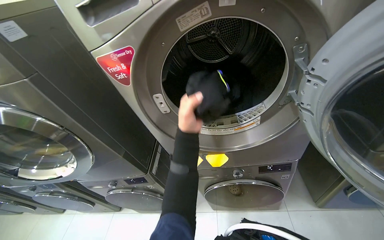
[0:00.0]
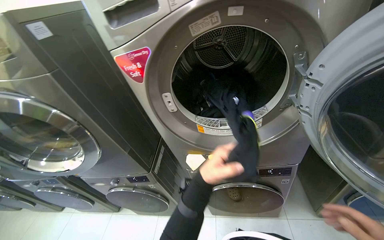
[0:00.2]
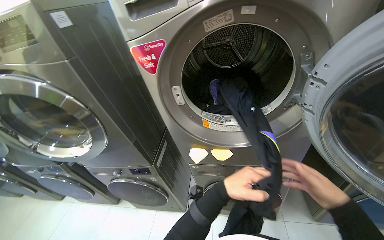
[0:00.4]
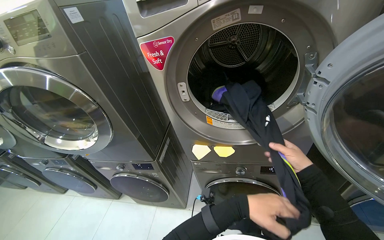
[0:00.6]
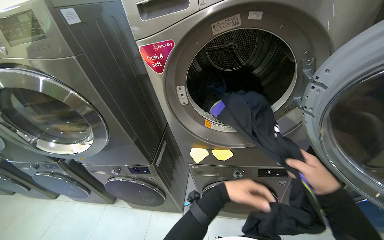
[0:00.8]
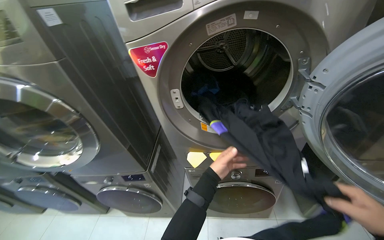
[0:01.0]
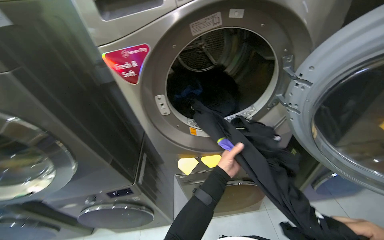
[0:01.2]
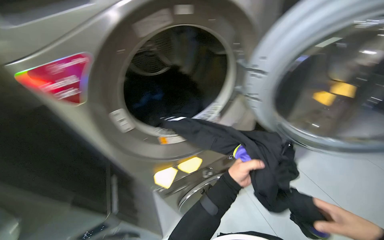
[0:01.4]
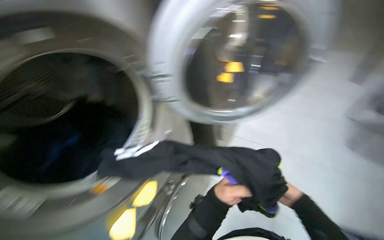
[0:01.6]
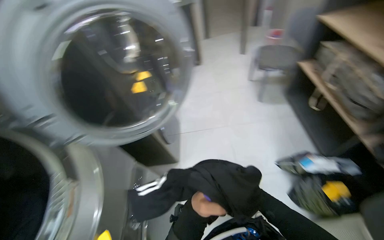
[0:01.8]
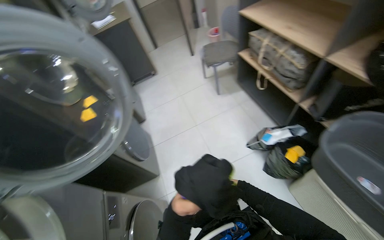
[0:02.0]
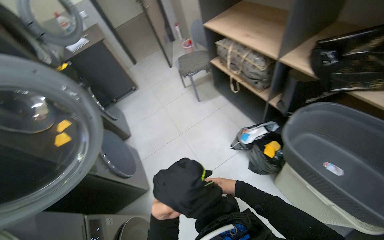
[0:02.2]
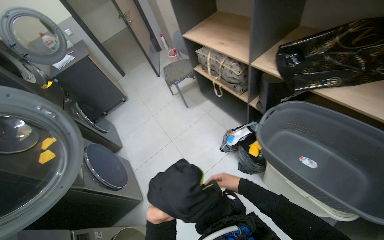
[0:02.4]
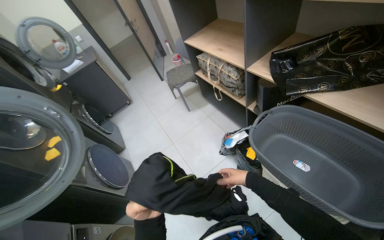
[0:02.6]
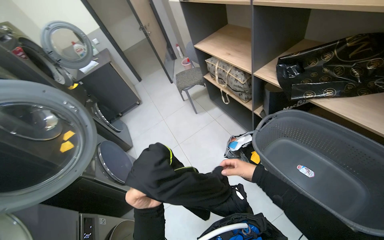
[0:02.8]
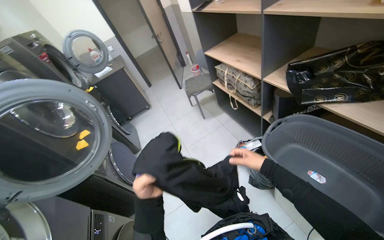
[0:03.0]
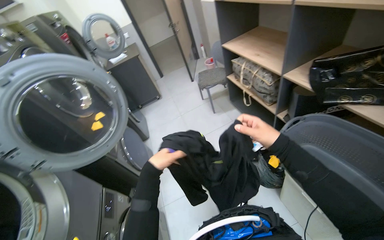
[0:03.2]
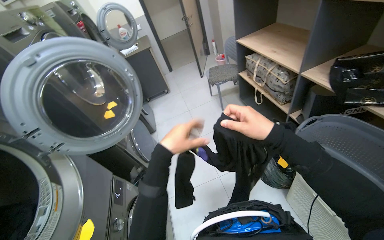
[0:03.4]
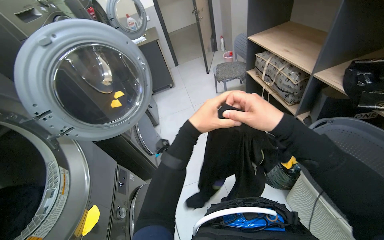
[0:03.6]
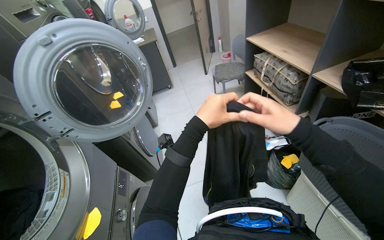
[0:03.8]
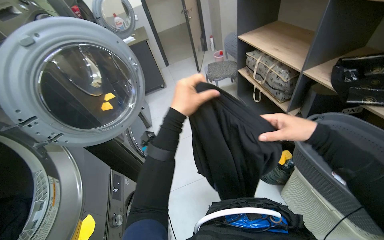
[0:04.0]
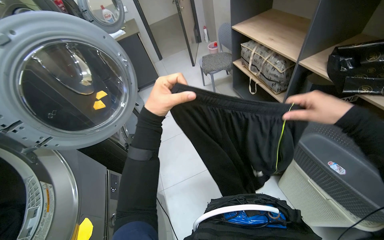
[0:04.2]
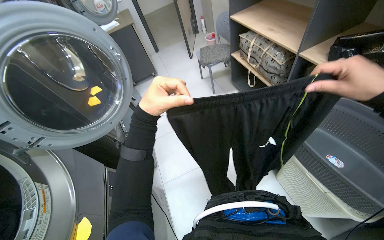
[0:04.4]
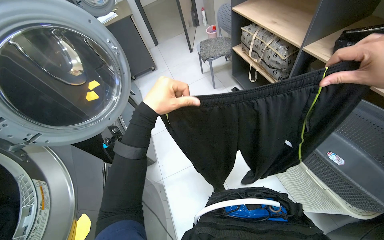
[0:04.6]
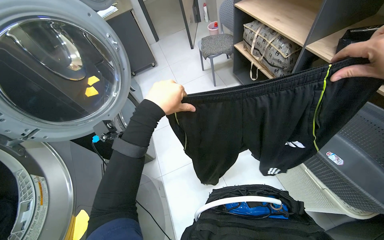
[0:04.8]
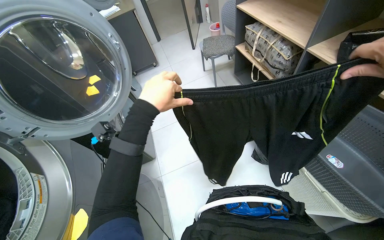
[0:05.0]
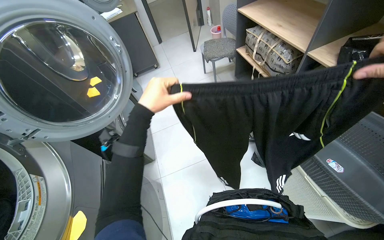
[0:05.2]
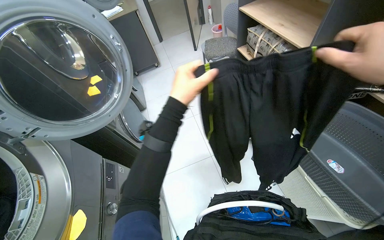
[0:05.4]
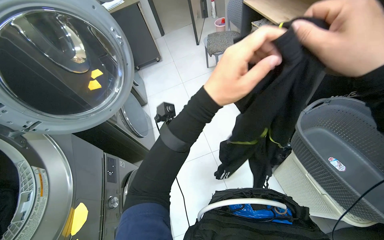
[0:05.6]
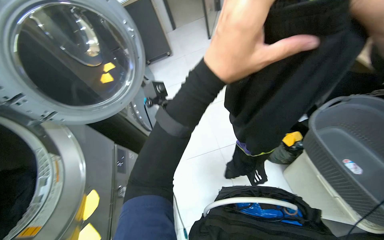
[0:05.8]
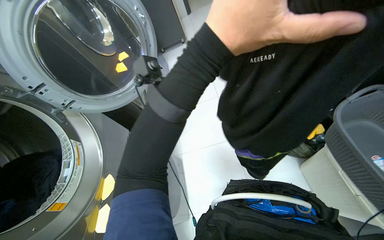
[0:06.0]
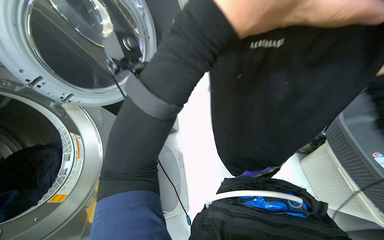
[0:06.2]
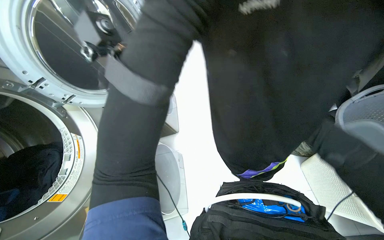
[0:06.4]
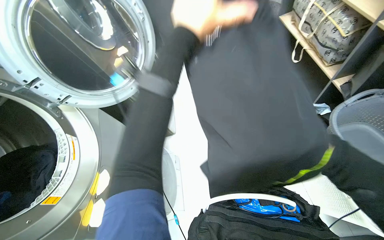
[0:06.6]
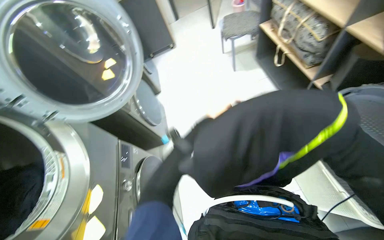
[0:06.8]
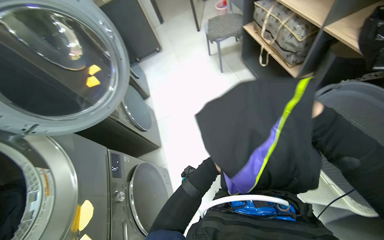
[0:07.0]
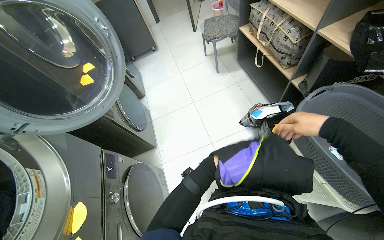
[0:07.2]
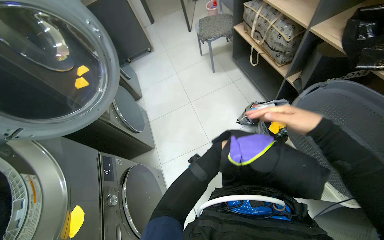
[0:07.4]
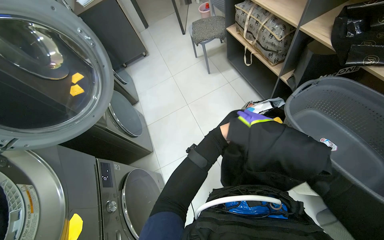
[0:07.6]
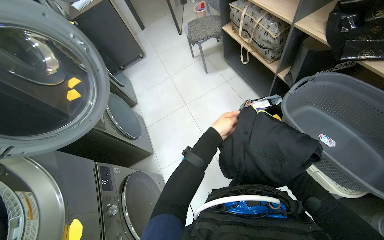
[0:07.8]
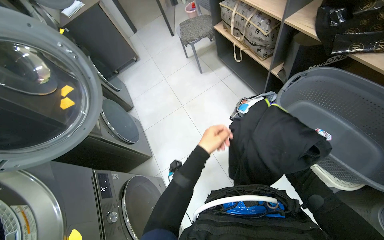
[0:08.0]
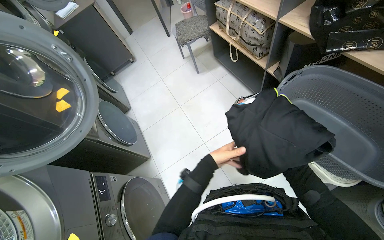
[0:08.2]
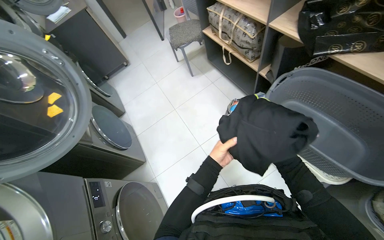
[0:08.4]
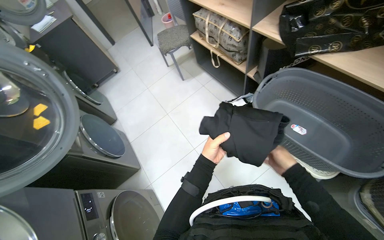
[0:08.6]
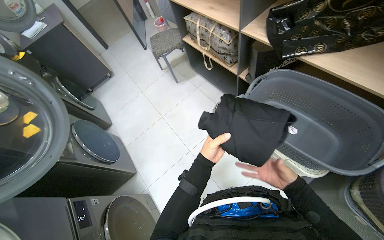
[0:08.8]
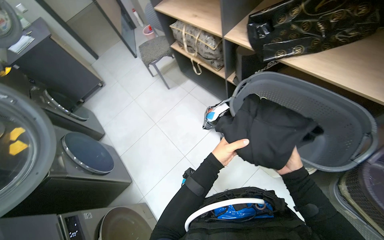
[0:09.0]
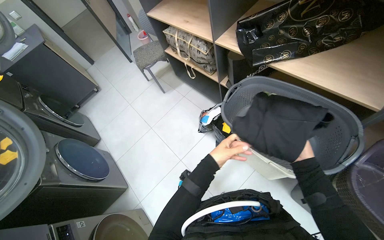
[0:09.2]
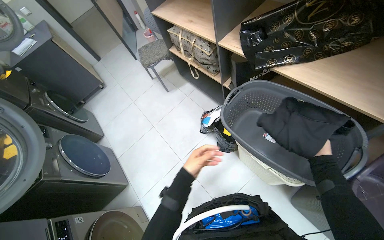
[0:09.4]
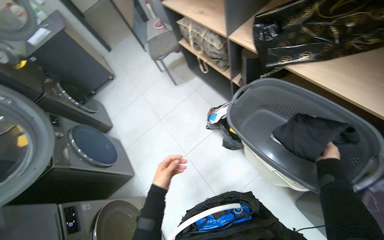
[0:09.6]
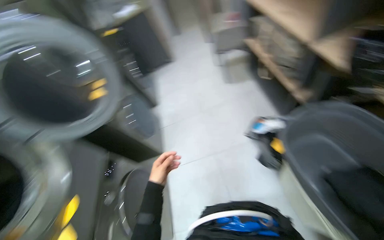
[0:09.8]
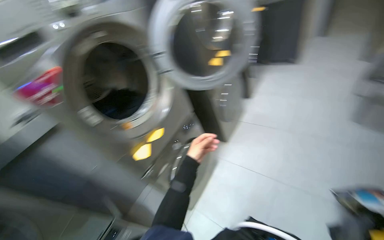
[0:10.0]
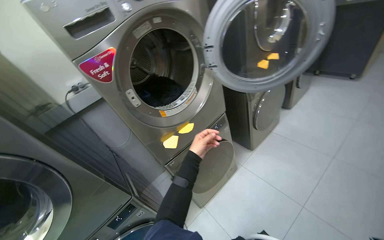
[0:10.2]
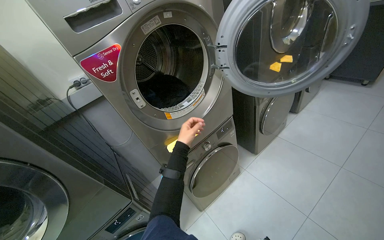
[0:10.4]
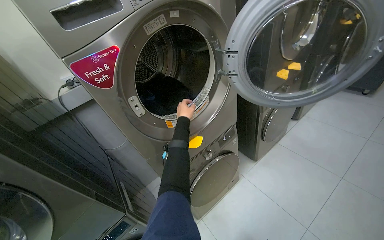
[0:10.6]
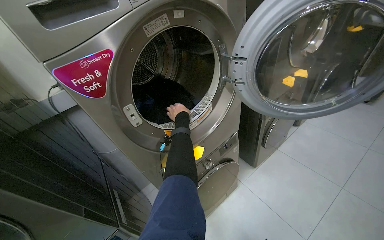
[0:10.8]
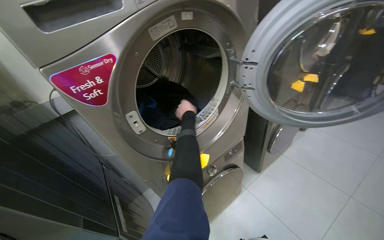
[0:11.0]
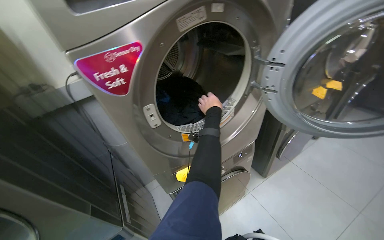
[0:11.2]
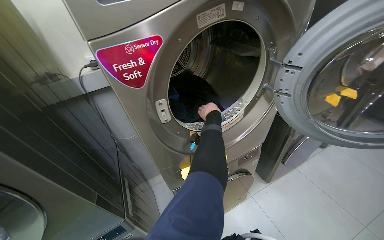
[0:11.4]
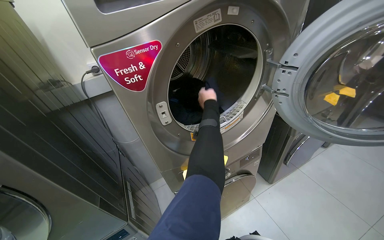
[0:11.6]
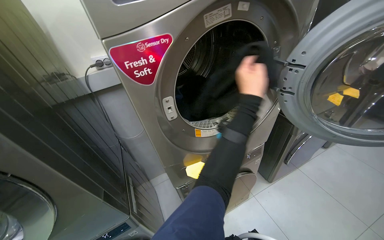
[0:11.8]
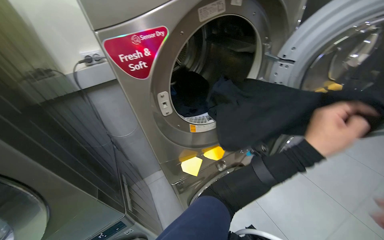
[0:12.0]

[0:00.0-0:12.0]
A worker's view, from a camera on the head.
Job: managing laundry.
The whole recording: Unloading and folding laundry. The worker unloads clothes from the dryer, folds them, and places them into a laundry basket.
0:00.0 to 0:01.6: The wearer's head swings some 60 degrees to the right.
0:01.6 to 0:03.0: The head travels about 40 cm. The head rotates approximately 60 degrees to the right. The view tilts some 15 degrees upward.
0:03.0 to 0:04.4: The left hand goes some 20 cm up the picture and nearer to the camera.
0:04.4 to 0:06.0: The left hand heads to the right and nearer to the camera, covering some 15 cm.
0:09.0 to 0:10.4: The wearer's head swings some 90 degrees to the left.
0:10.4 to 0:12.0: The left hand shifts roughly 20 cm to the right and nearer to the camera.

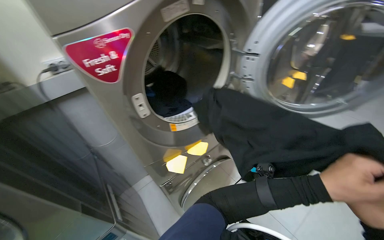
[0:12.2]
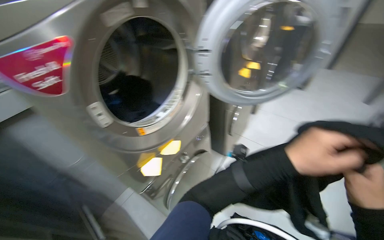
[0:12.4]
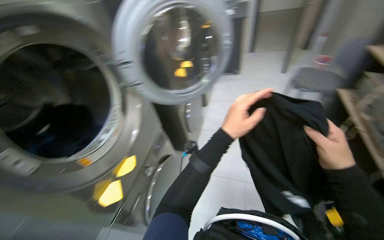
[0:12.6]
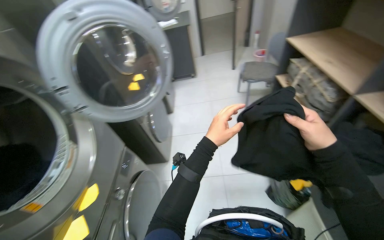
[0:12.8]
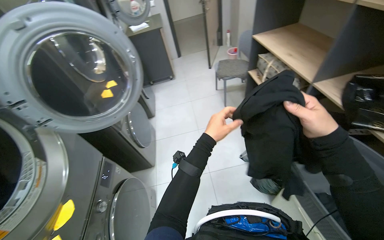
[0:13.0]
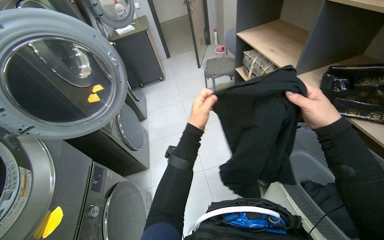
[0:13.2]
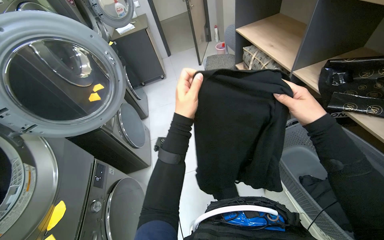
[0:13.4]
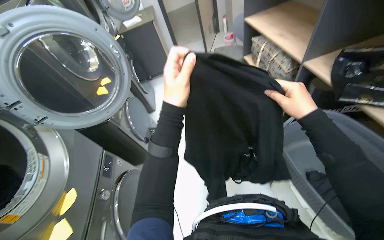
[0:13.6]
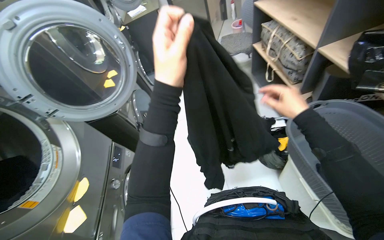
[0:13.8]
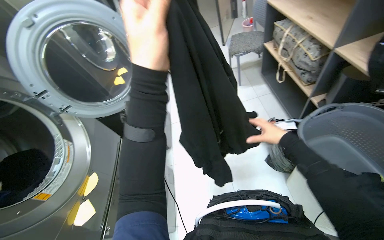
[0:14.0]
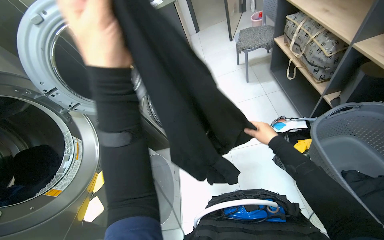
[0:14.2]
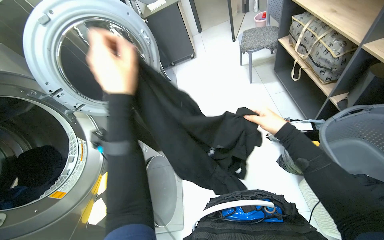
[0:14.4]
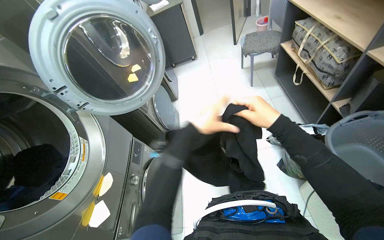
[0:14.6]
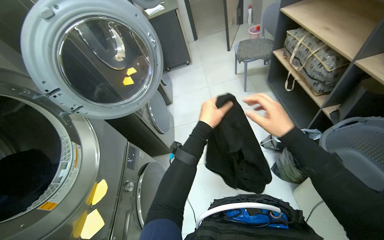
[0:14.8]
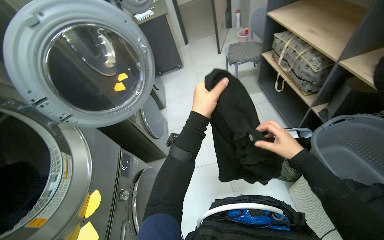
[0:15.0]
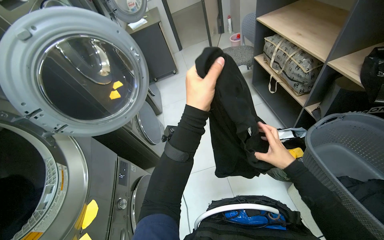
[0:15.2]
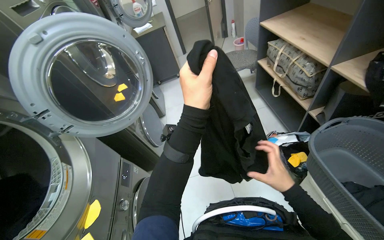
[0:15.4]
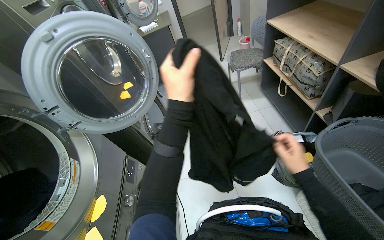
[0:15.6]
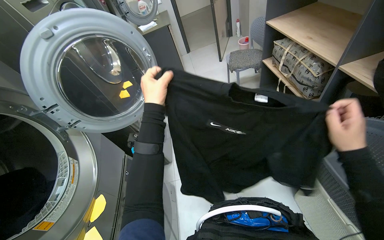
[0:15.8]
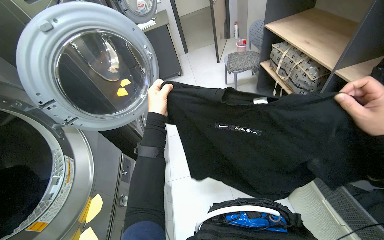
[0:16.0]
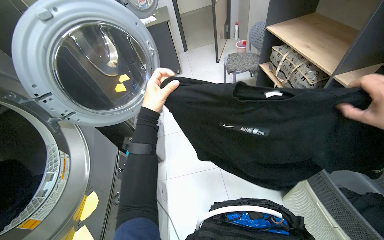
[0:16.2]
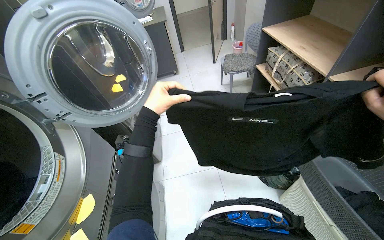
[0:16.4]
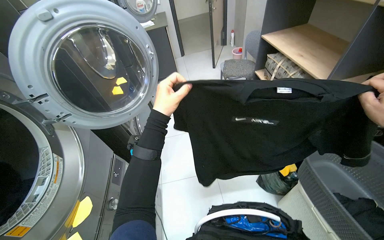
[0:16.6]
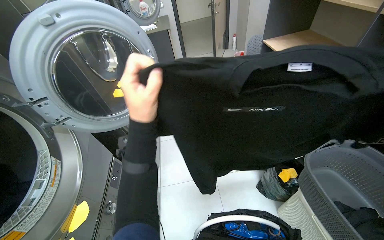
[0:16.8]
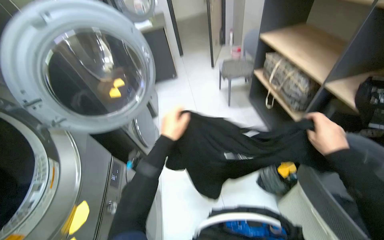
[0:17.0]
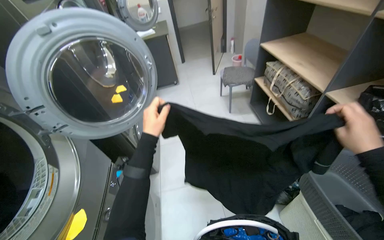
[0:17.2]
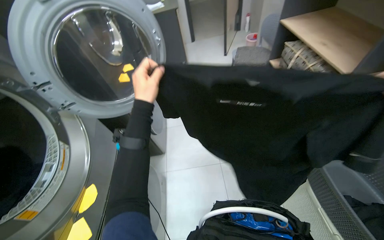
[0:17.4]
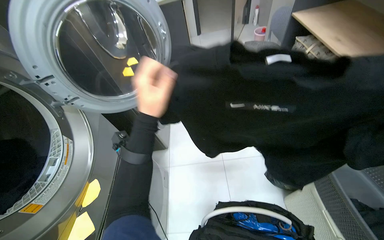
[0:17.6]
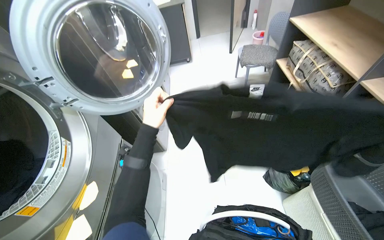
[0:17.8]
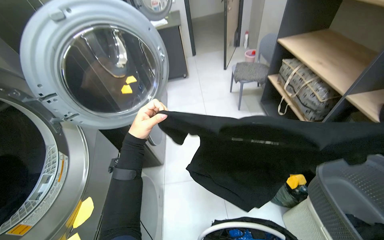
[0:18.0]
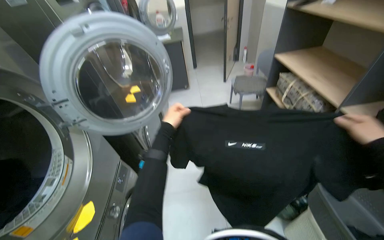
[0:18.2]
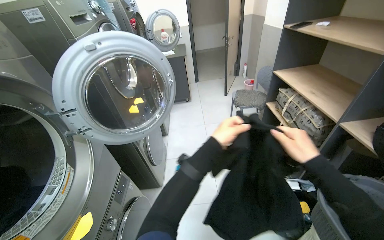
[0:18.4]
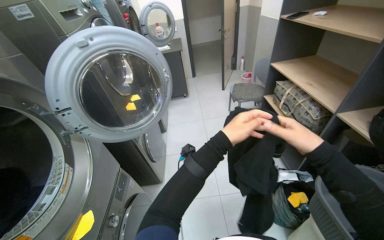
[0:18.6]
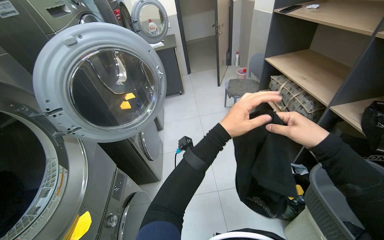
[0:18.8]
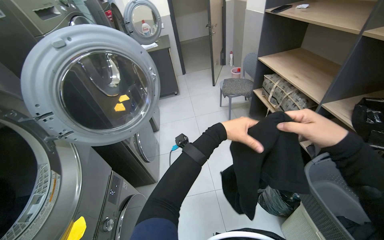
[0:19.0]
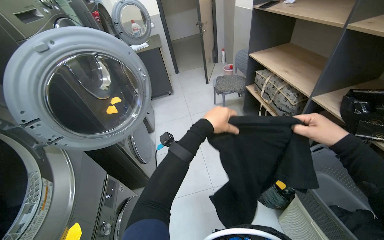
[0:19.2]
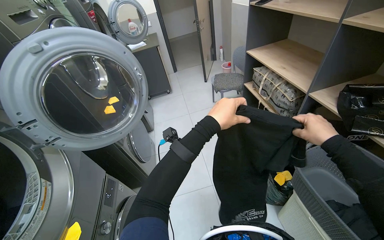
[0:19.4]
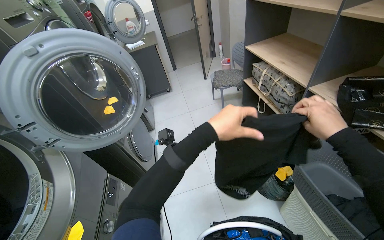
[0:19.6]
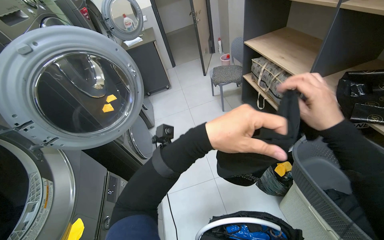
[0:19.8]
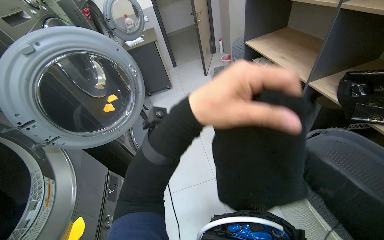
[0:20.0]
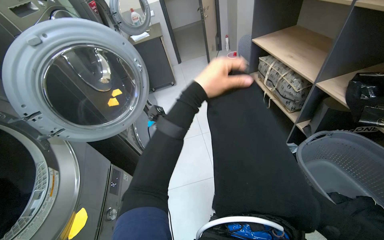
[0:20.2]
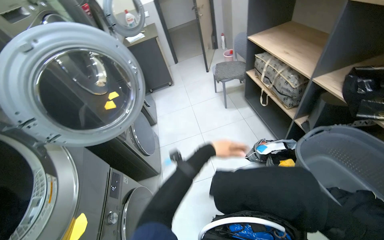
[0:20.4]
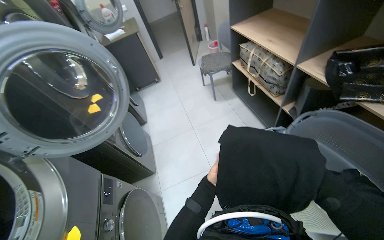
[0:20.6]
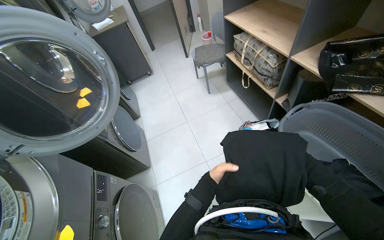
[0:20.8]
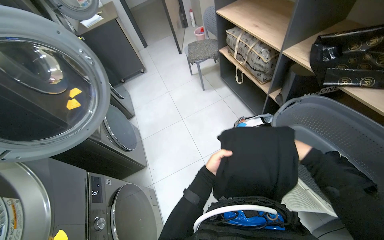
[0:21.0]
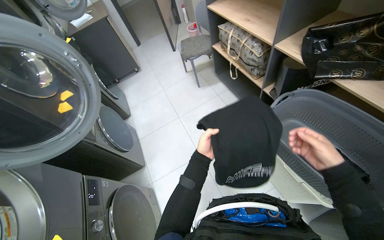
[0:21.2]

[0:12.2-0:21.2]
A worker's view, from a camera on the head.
Job: managing laundry.
The whole recording: Unloading and folding laundry. The worker unloads clothes from the dryer, folds them, and places them into a laundry basket.
0:12.2 to 0:13.8: The head rotates some 60 degrees to the right.
0:13.8 to 0:15.2: The left hand goes nearer and farther, roughly 25 cm each way, reversing 2 times, while the right hand moves up and down the picture over approximately 15 cm, changing direction 2 times.
0:15.2 to 0:16.6: The left hand goes about 15 cm to the left.
0:16.6 to 0:18.2: The left hand moves nearer and farther over roughly 20 cm, changing direction 3 times.
0:18.2 to 0:19.8: The left hand goes nearer and farther, some 20 cm each way, reversing 2 times.
0:19.8 to 0:21.2: The left hand shifts roughly 30 cm farther from the camera and down the picture.
